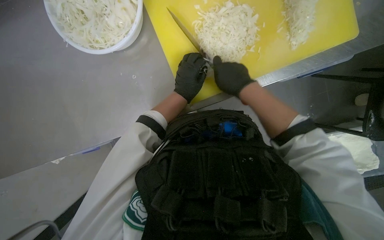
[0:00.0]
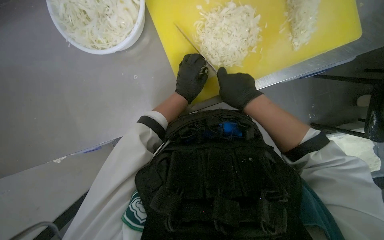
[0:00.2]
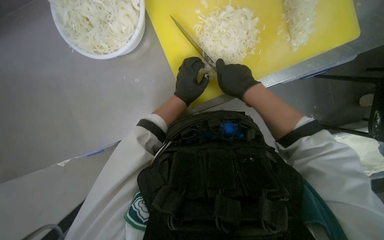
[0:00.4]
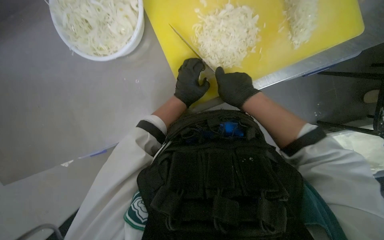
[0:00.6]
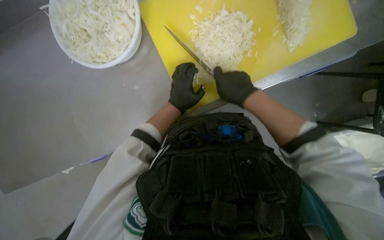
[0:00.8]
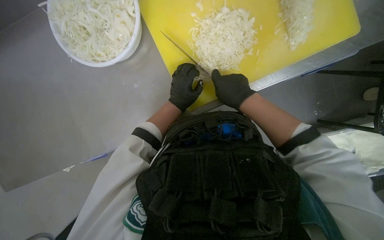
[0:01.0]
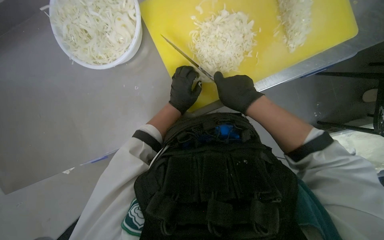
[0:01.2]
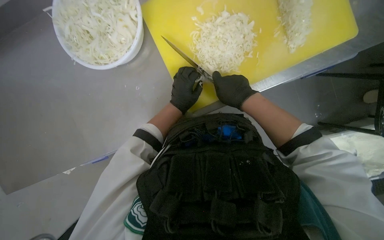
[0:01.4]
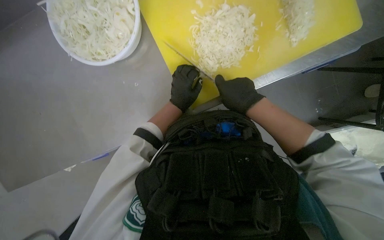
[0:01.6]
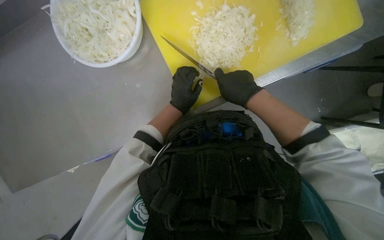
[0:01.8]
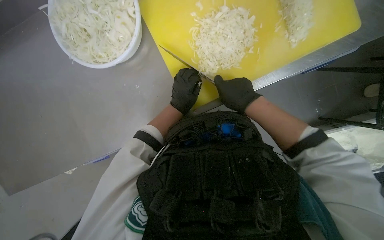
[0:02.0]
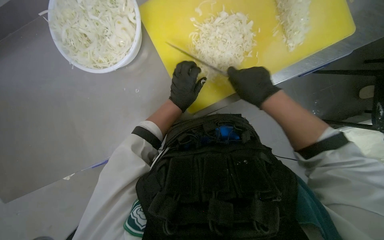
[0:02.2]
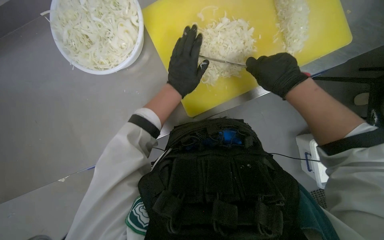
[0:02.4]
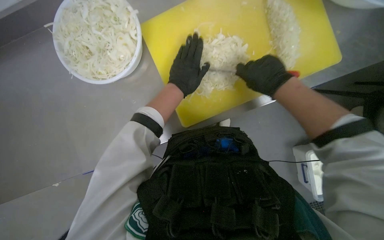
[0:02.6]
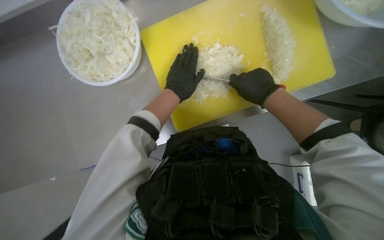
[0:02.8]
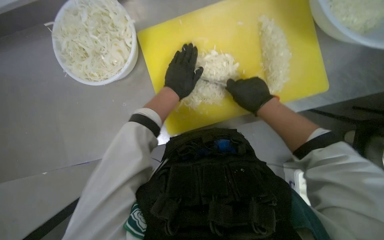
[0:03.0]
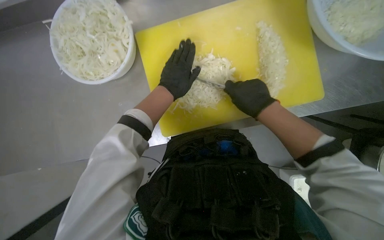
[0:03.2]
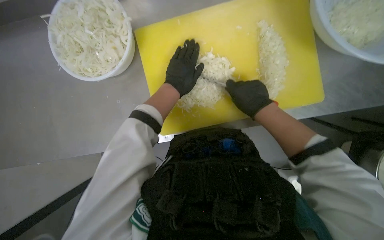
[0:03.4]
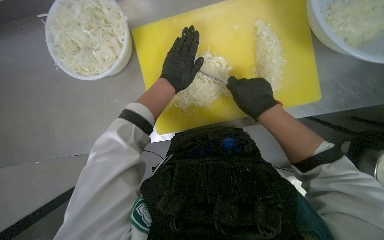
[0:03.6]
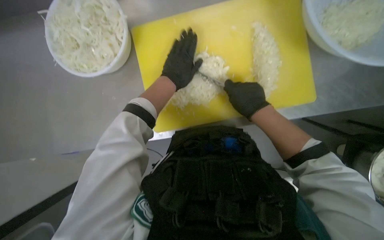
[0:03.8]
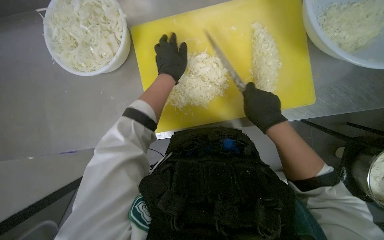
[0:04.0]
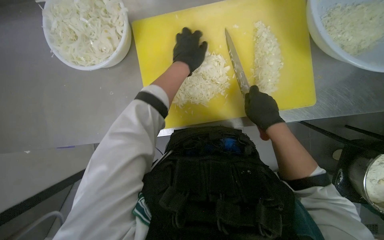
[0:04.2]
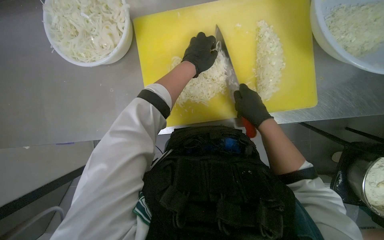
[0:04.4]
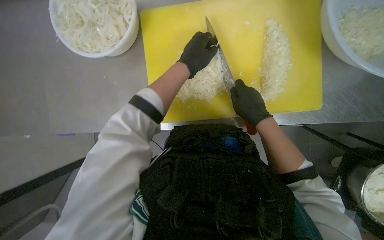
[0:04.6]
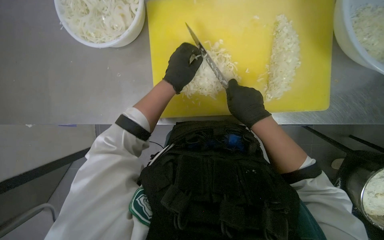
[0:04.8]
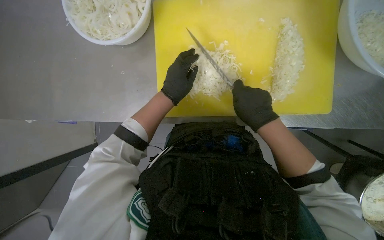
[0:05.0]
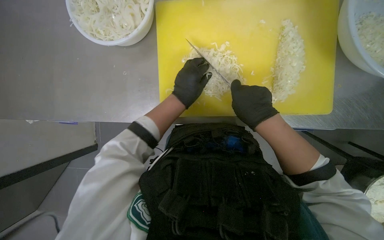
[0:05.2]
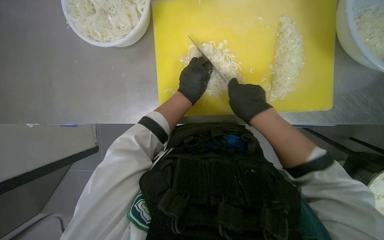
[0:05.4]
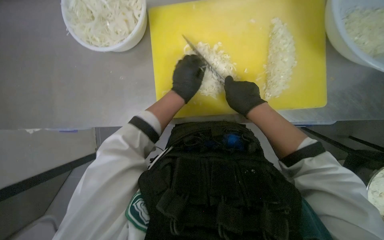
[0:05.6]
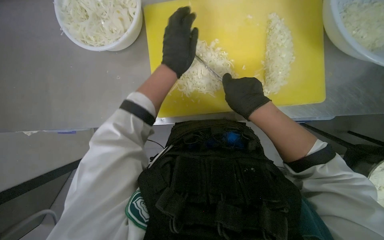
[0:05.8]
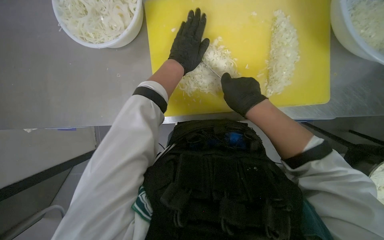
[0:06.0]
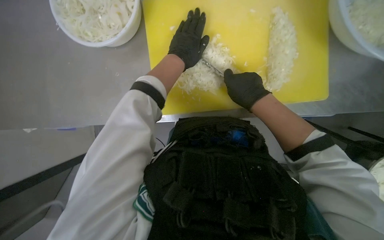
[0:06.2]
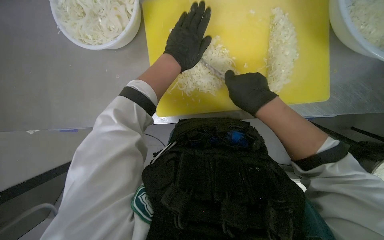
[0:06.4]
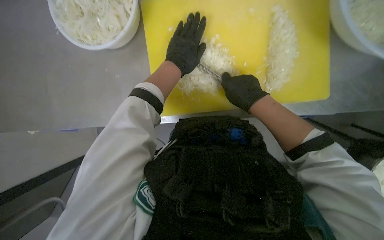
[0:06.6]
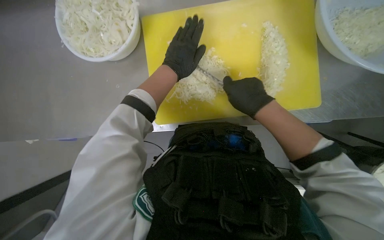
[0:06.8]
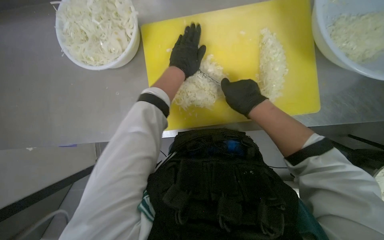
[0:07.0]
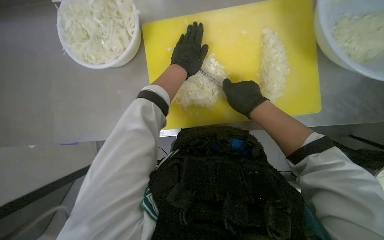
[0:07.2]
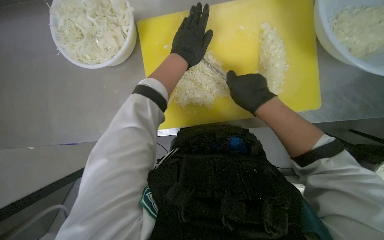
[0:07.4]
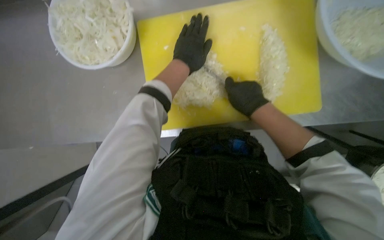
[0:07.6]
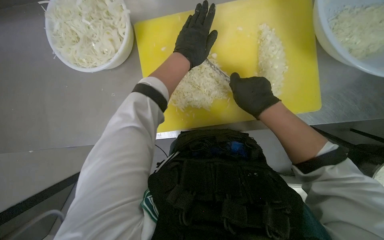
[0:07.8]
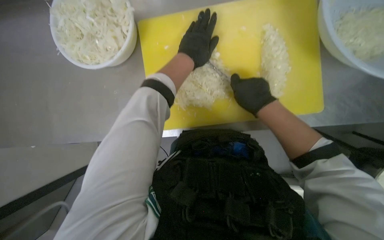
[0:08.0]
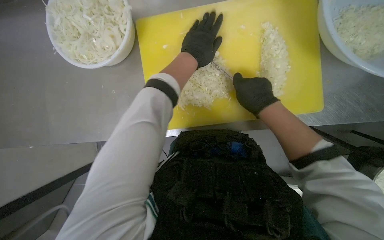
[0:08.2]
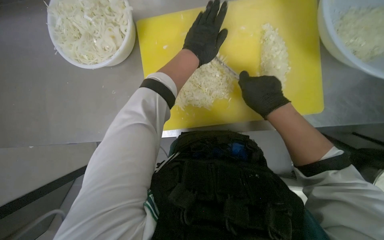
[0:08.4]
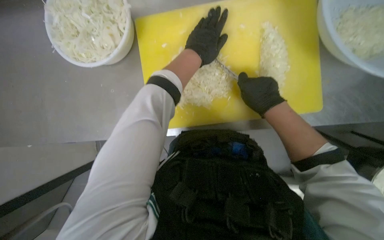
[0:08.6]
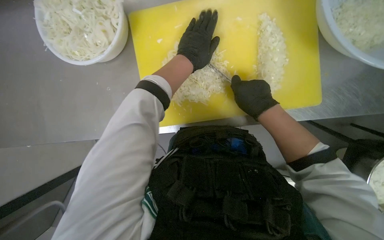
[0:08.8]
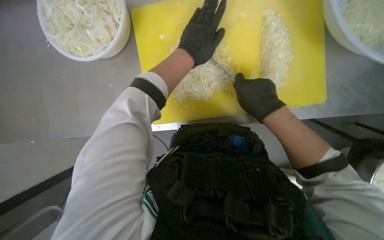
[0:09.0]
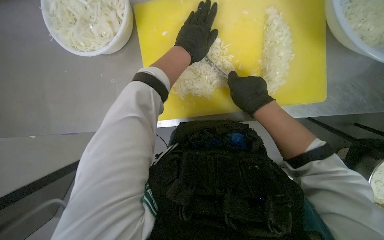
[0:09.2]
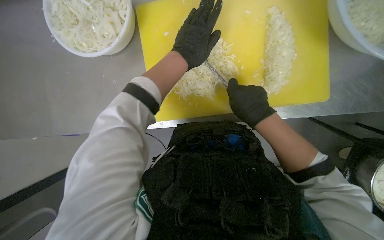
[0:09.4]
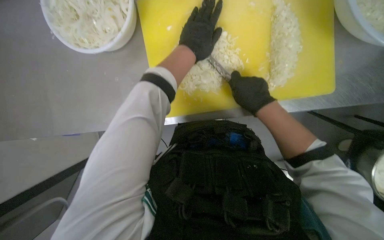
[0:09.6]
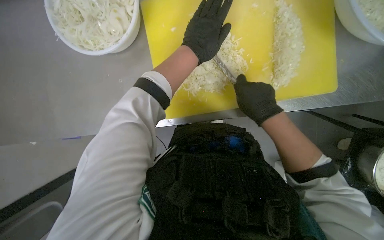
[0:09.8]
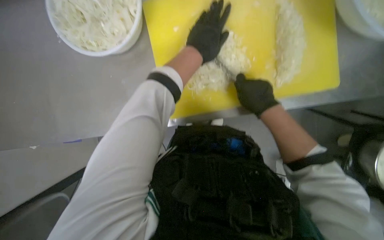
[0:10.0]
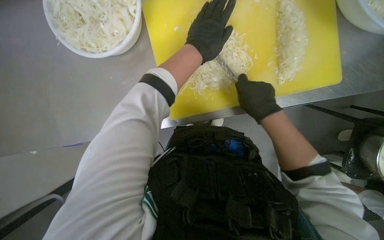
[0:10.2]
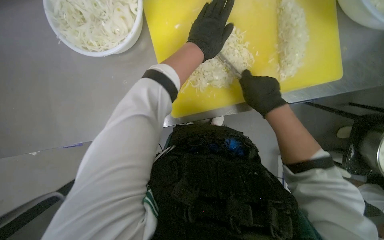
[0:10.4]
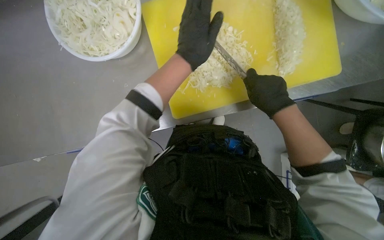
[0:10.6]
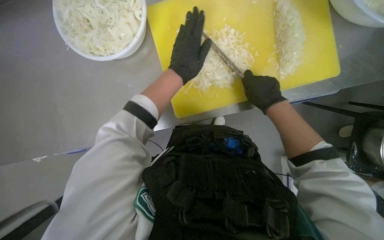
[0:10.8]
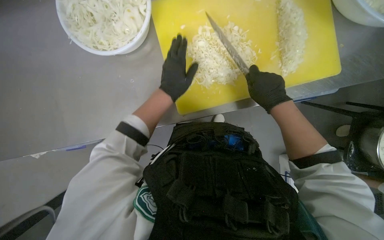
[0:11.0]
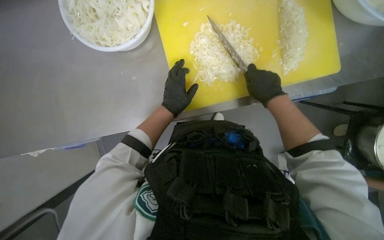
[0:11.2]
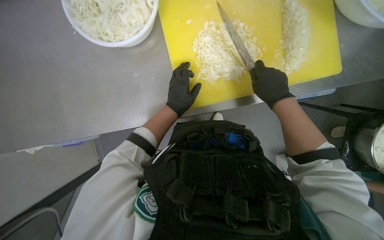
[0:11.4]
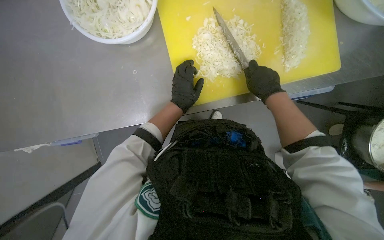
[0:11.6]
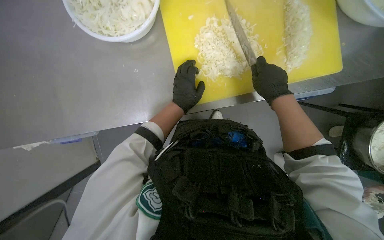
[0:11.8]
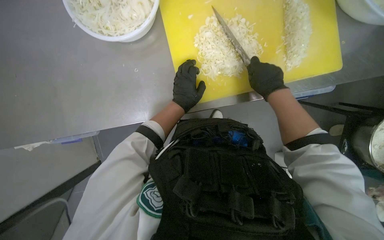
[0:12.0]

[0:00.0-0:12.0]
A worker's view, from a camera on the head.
Job: preparing food.
The whole recording: Chopping onions. The worker continues chopping onions on a yellow cutting board, then transfers them to a bowl and gets more onions to chop.
0:00.0 to 0:01.6: The hands work in one place, with small movements.
0:01.6 to 0:03.0: The view tilts some 10 degrees upward. The left hand goes about 10 cm nearer to the camera.
0:03.0 to 0:04.4: The hands make small movements and keep their place.
0:06.0 to 0:10.4: The hands work in one place, with small movements.
0:10.4 to 0:12.0: The left hand travels down the picture, farther from the camera and to the left by roughly 25 cm.

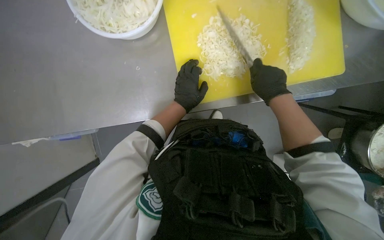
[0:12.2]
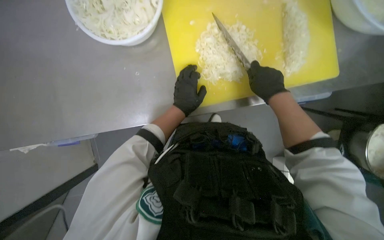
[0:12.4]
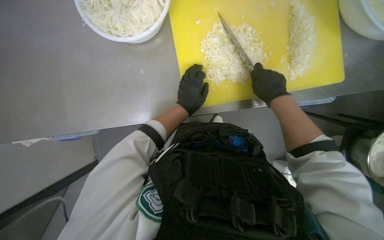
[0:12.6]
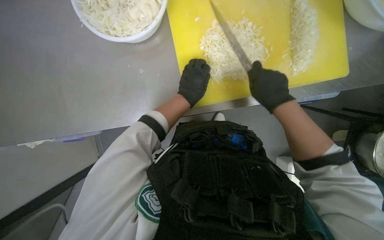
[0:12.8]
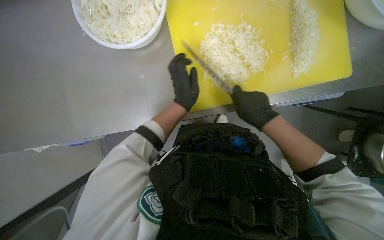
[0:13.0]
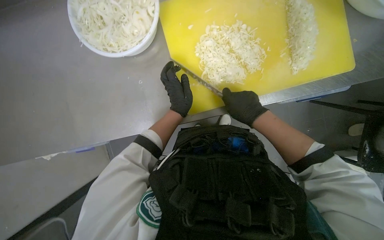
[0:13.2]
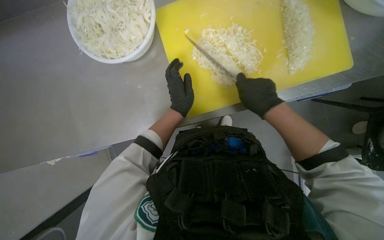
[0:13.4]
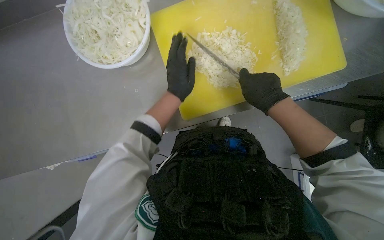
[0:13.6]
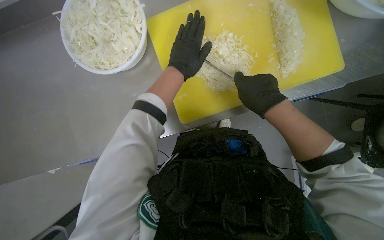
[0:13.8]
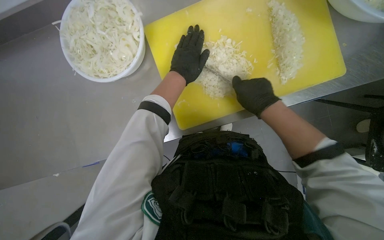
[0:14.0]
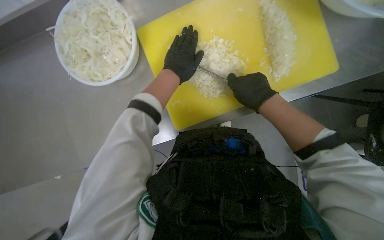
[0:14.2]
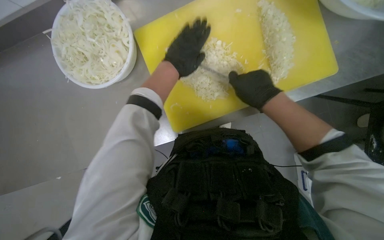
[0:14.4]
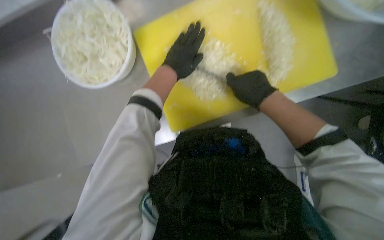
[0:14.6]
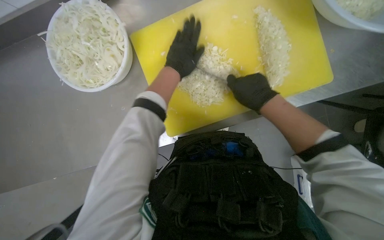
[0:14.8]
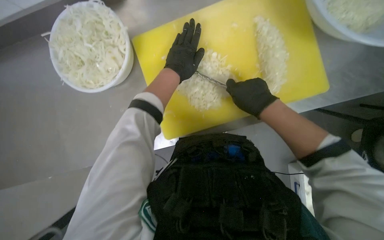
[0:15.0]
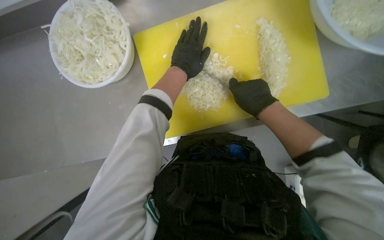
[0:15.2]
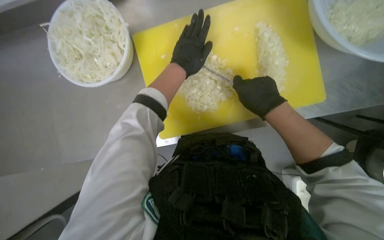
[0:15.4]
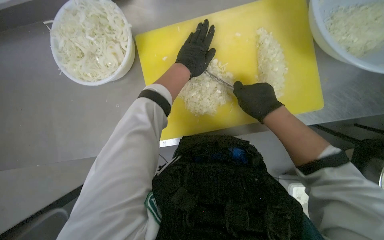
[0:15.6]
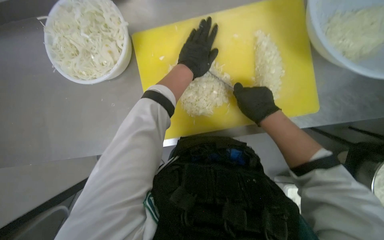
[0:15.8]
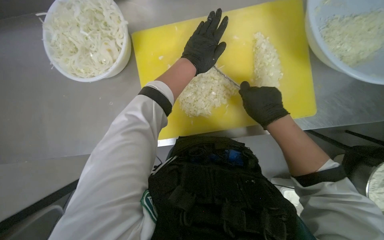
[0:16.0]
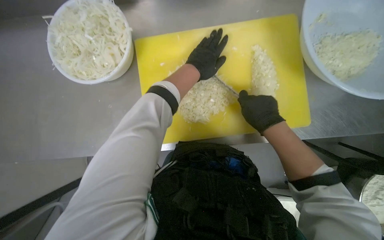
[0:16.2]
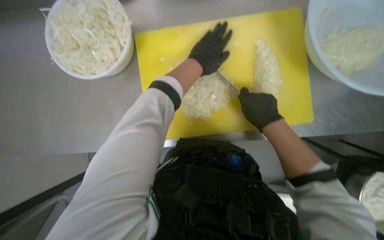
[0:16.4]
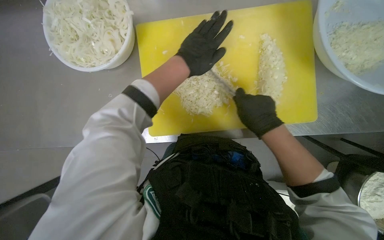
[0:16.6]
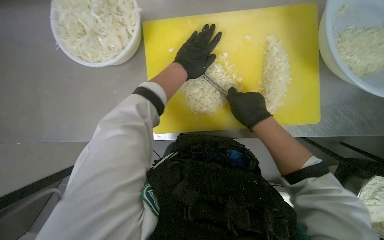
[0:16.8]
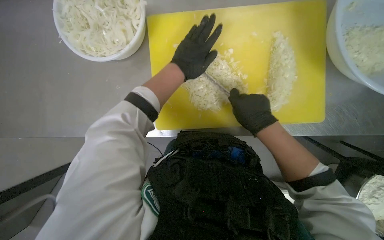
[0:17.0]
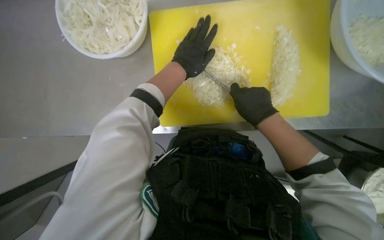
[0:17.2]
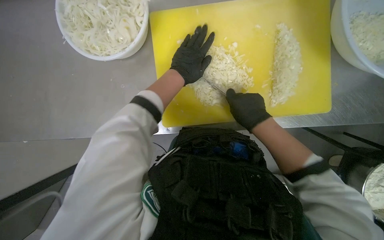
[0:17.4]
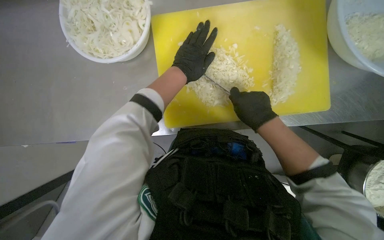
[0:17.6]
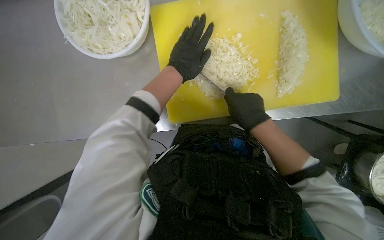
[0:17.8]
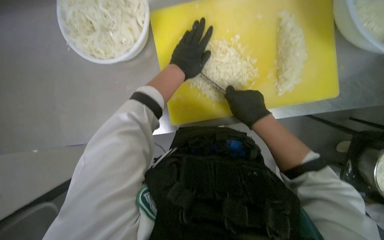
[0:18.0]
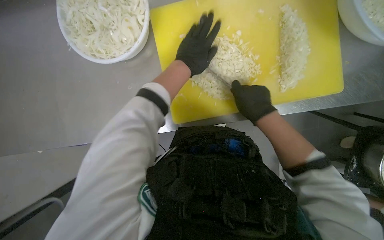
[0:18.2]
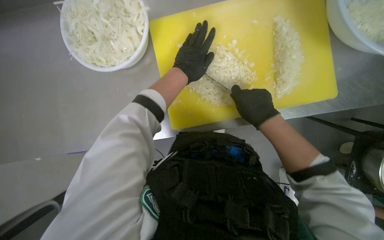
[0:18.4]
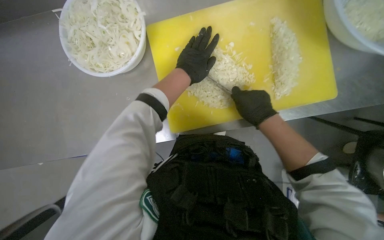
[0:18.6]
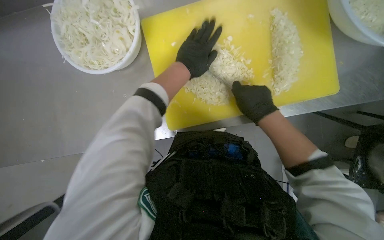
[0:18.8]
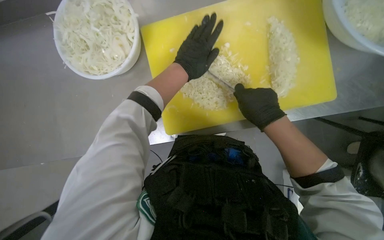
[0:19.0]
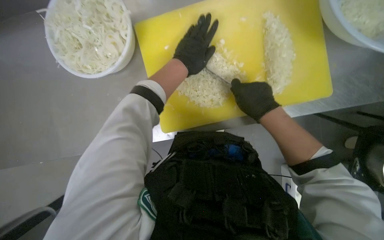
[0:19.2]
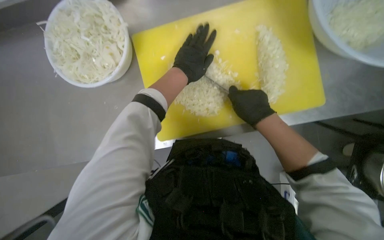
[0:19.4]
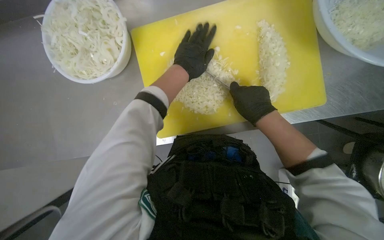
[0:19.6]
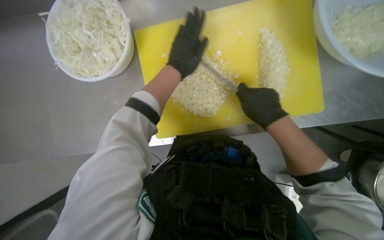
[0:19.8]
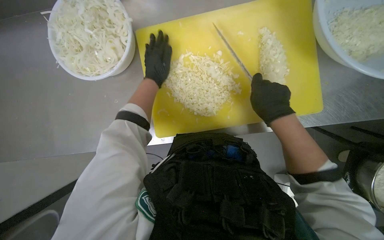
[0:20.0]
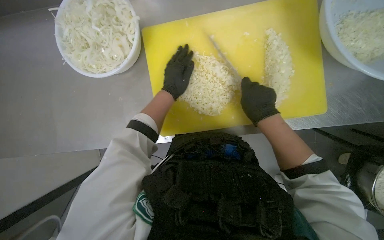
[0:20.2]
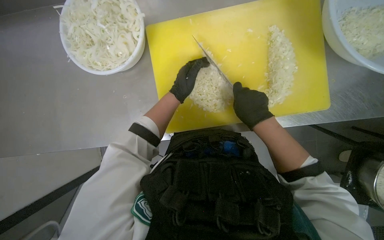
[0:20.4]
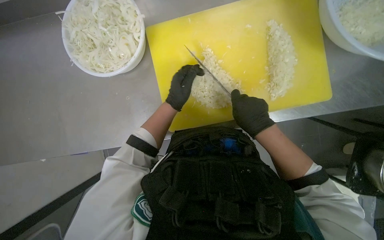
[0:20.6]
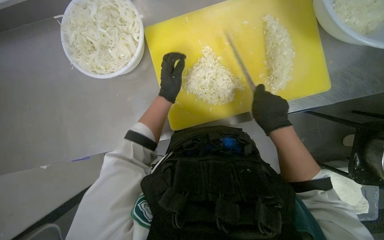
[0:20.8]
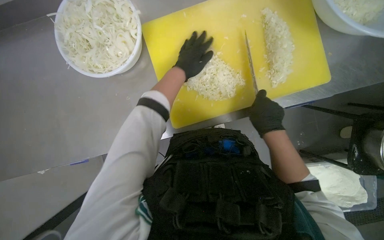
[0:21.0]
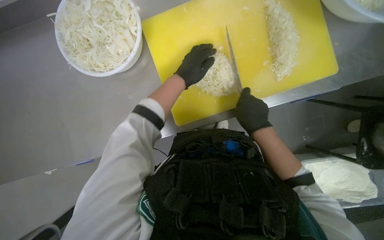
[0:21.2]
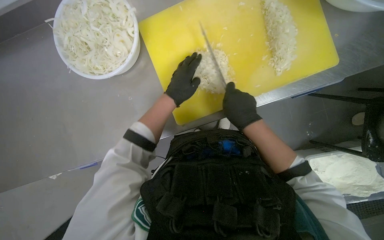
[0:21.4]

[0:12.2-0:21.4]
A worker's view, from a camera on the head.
Job: preparing food.
The whole recording: Chopping onions. The worker continues chopping onions on a yellow cutting board, then transfers them to a bowl and gets more onions to chop.
0:12.2 to 0:13.8: The left hand is displaced up the picture and nearer to the camera by some 15 cm.
0:13.8 to 0:15.2: The hands stay close to where they were, moving slightly.
0:15.2 to 0:19.8: The hands make small movements and keep their place.
0:19.8 to 0:21.4: The right hand heads to the left, covering roughly 15 cm; the left hand moves up and down the picture over roughly 10 cm, changing direction 2 times.
